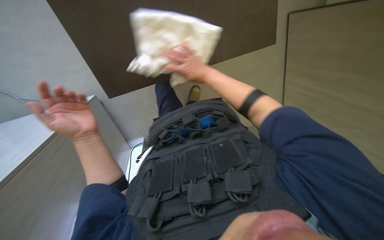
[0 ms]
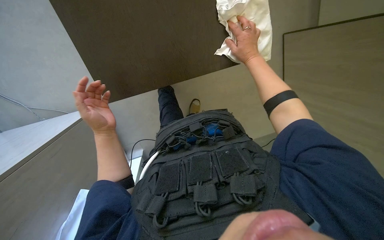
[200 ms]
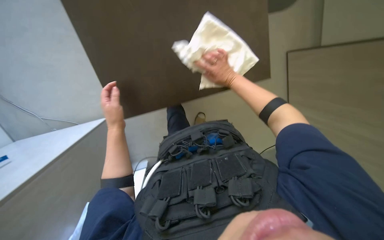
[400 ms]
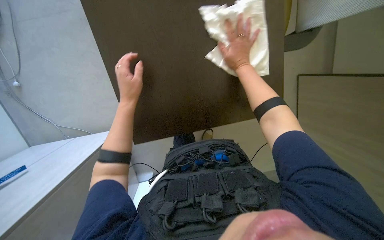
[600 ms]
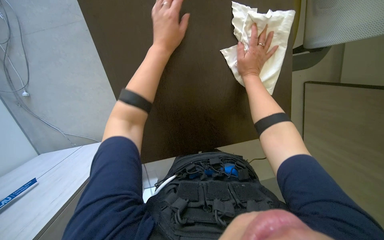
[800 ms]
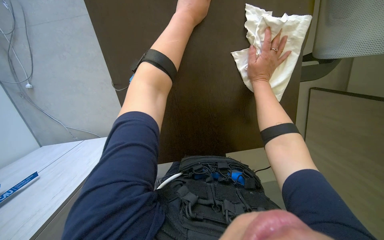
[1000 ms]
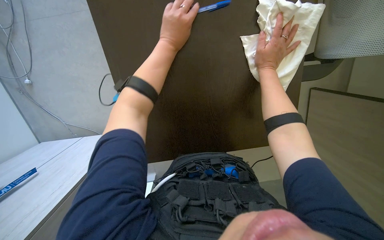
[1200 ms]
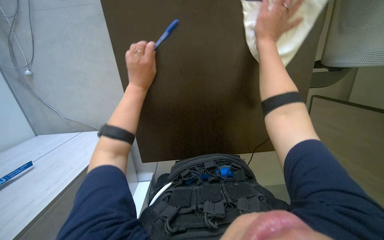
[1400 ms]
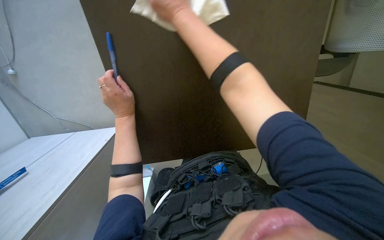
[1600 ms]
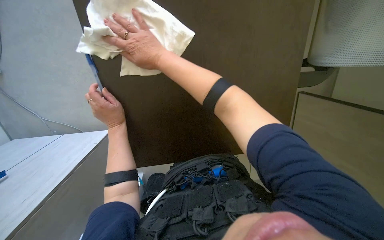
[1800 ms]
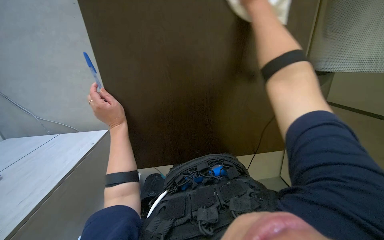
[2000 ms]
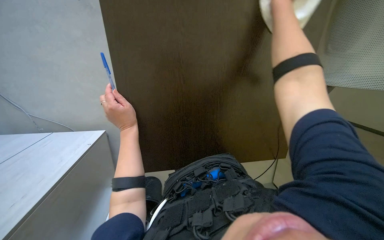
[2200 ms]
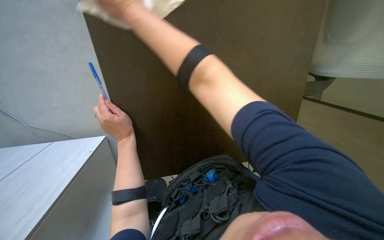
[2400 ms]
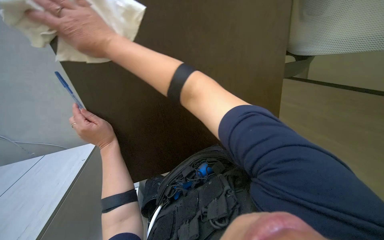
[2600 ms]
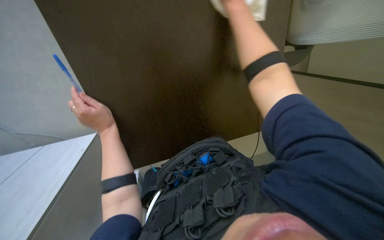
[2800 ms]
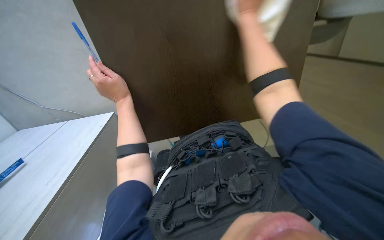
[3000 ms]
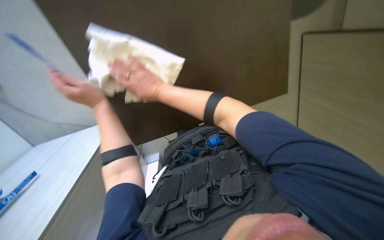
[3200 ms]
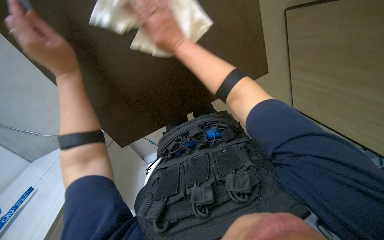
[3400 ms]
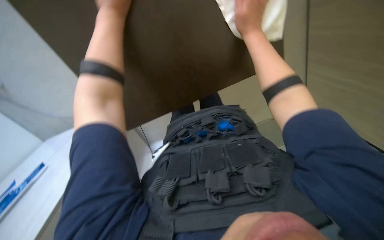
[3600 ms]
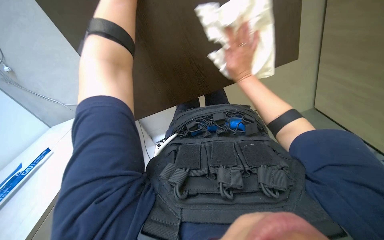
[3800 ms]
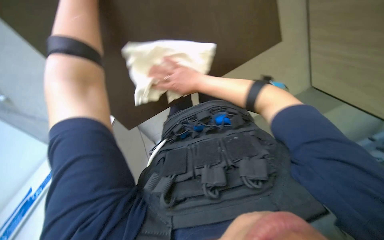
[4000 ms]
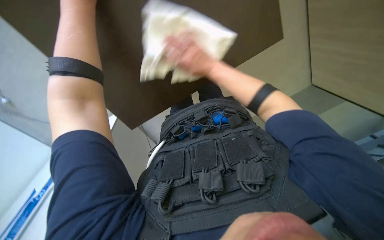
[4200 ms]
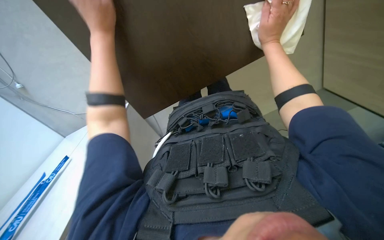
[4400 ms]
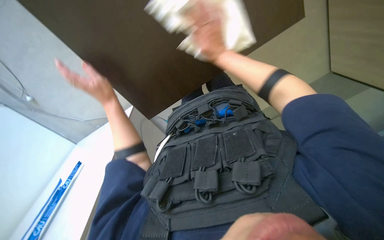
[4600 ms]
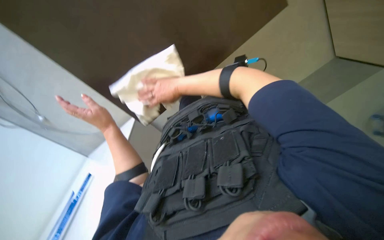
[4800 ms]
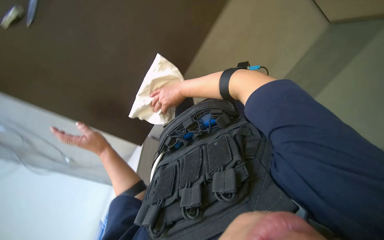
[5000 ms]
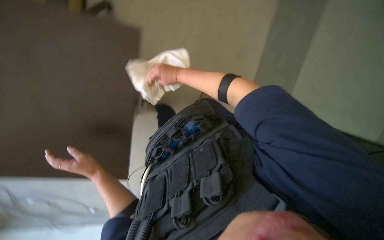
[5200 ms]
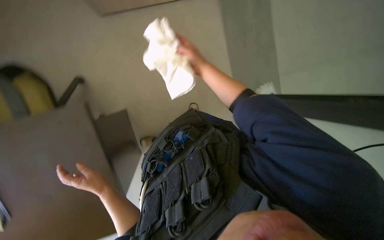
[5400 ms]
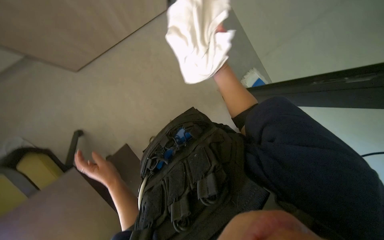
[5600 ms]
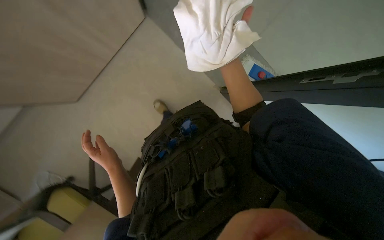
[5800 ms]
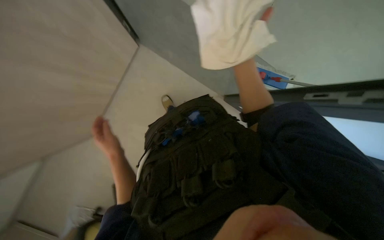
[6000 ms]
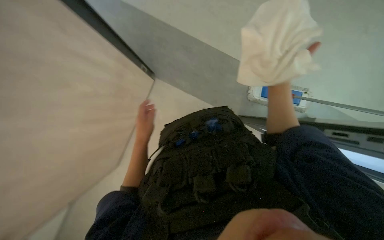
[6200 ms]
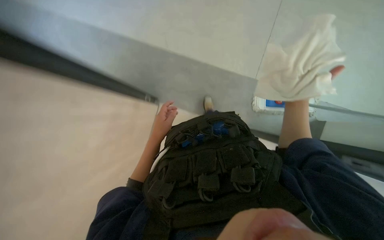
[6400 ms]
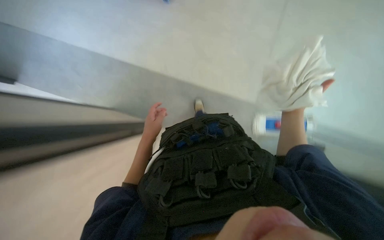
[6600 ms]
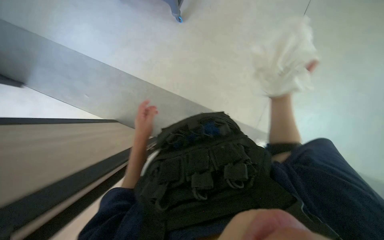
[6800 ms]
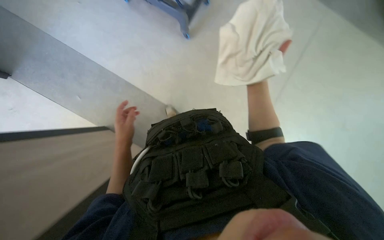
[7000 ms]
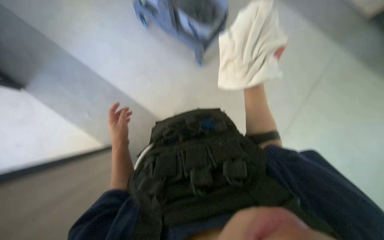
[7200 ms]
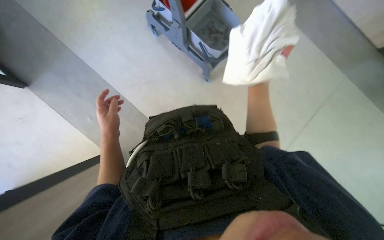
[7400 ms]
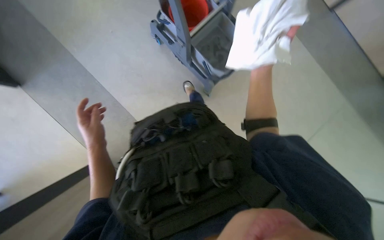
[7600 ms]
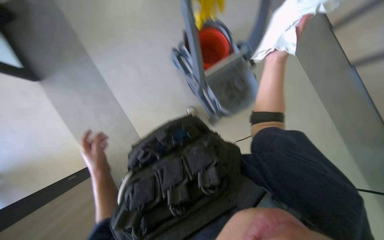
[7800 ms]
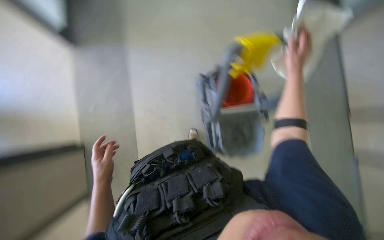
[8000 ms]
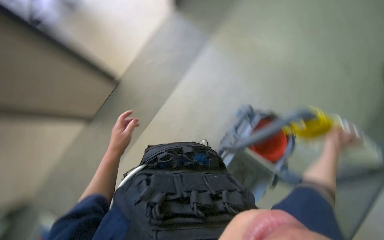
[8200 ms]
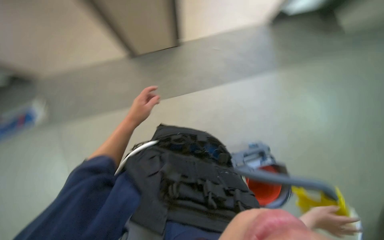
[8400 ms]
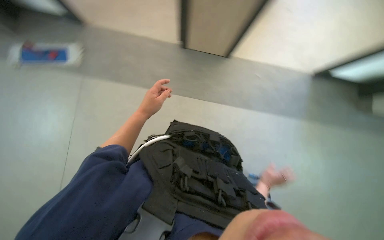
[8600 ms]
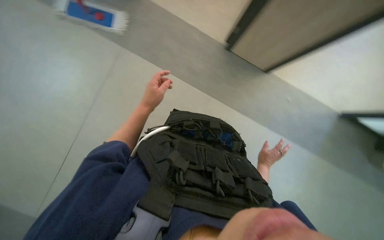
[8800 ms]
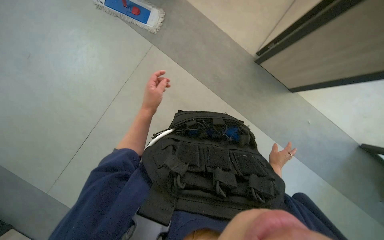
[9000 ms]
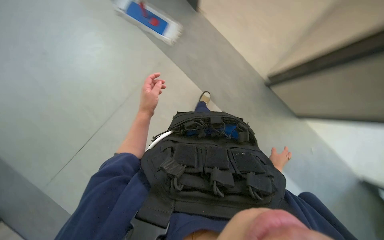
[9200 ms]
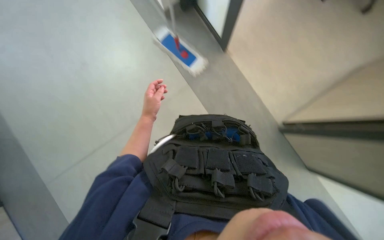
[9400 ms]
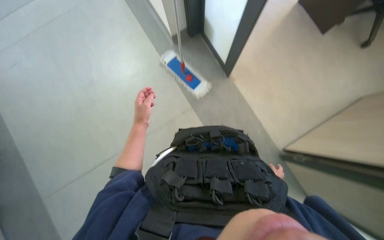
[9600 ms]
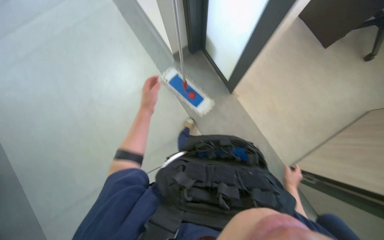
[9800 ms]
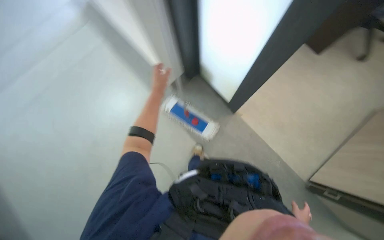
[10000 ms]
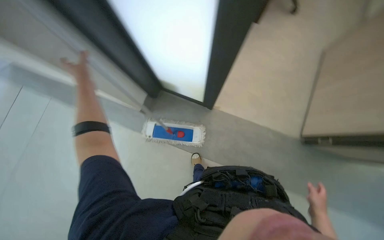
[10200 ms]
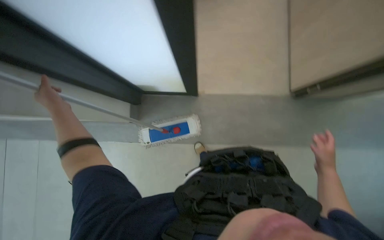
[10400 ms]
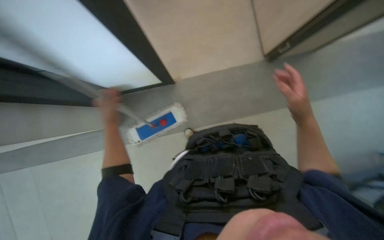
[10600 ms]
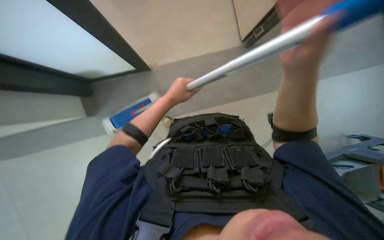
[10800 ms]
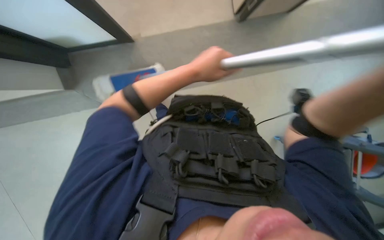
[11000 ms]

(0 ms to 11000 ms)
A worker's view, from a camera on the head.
Job: wiping surfaces.
The whole recording: Wiping table surface. The worker wipes the table surface with a white cloth.
0 ms - 1600 ms: The right hand goes approximately 40 cm up the picture, to the left and nearer to the camera.
3200 ms - 4800 ms: The view tilts some 25 degrees downward. The left hand travels up the picture and back again, some 15 cm each way.
6200 ms - 7800 ms: The view tilts approximately 10 degrees upward. The right hand moves up the picture, roughly 10 cm.
7800 ms - 9400 ms: The head turns to the left by approximately 60 degrees.
9400 ms - 11000 ms: The wearer's head swings roughly 45 degrees to the right.

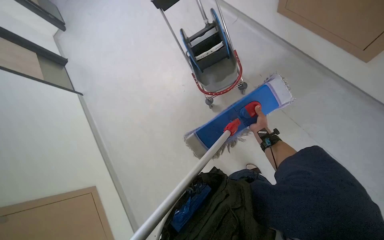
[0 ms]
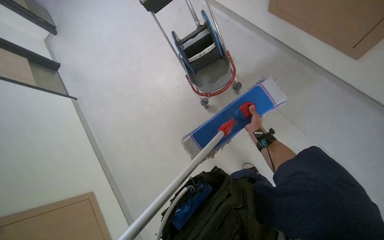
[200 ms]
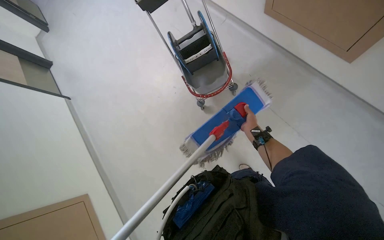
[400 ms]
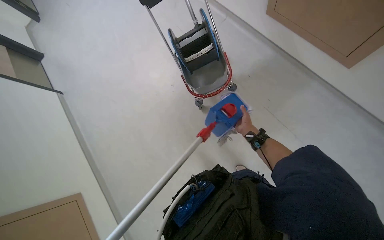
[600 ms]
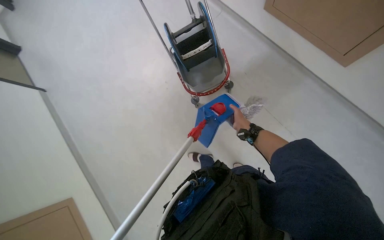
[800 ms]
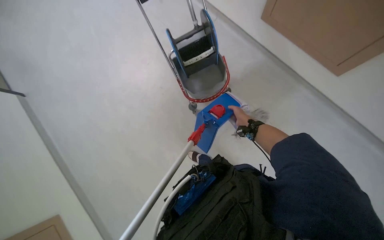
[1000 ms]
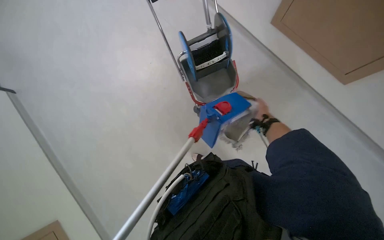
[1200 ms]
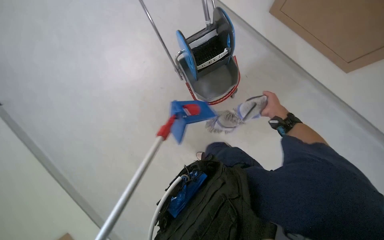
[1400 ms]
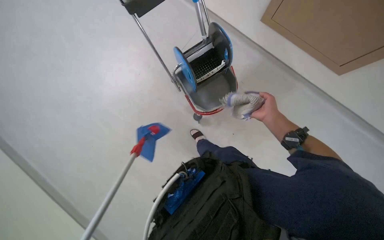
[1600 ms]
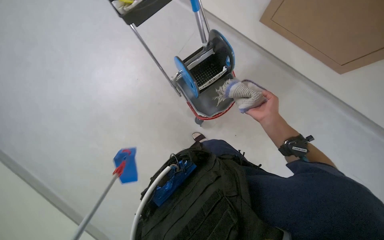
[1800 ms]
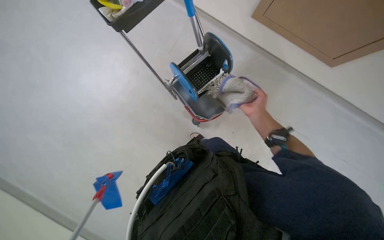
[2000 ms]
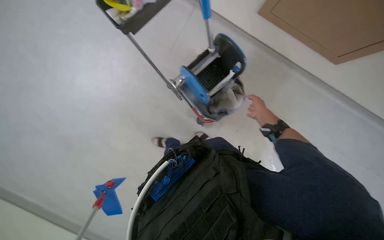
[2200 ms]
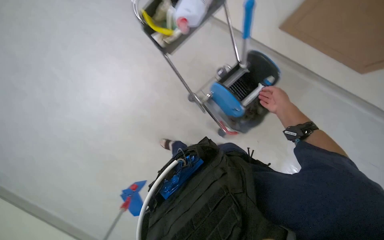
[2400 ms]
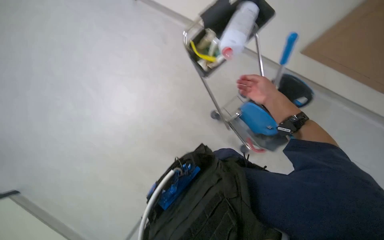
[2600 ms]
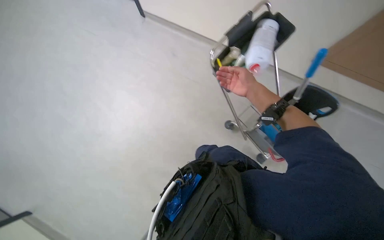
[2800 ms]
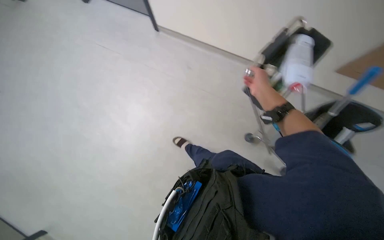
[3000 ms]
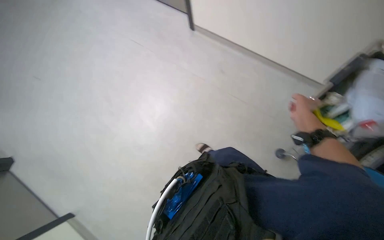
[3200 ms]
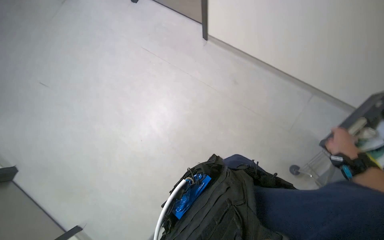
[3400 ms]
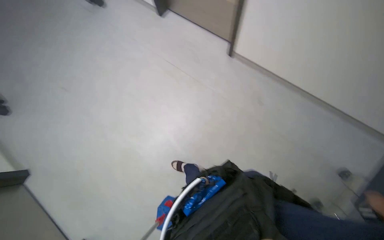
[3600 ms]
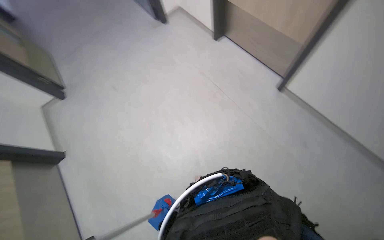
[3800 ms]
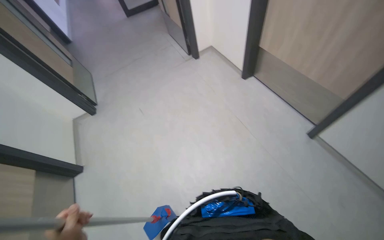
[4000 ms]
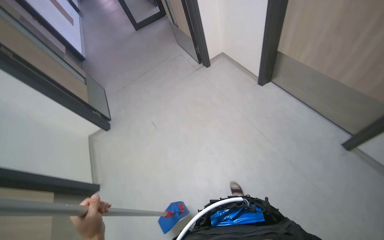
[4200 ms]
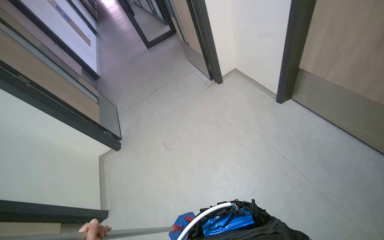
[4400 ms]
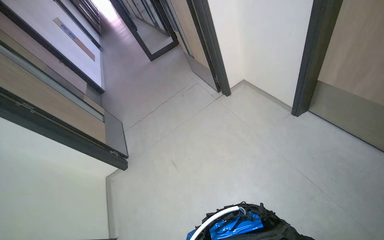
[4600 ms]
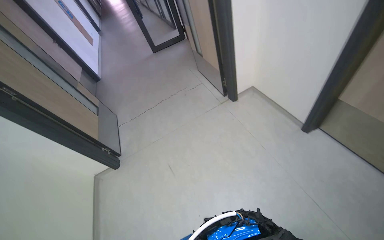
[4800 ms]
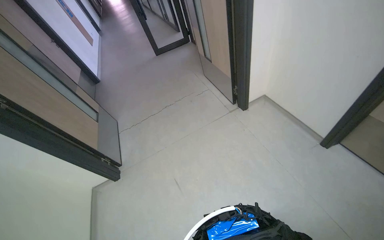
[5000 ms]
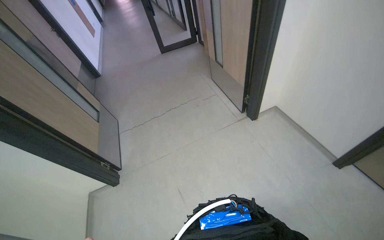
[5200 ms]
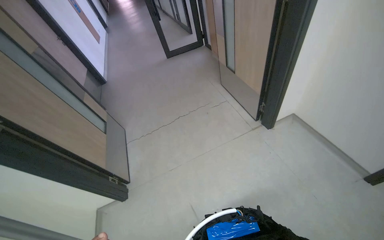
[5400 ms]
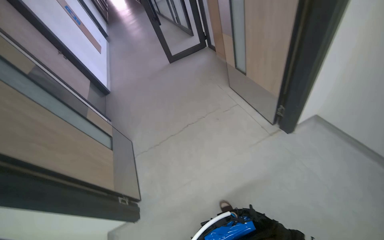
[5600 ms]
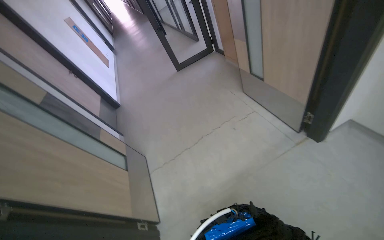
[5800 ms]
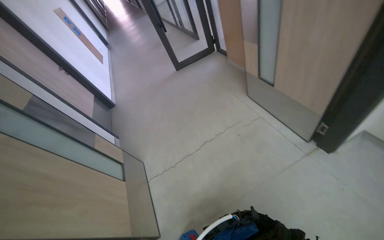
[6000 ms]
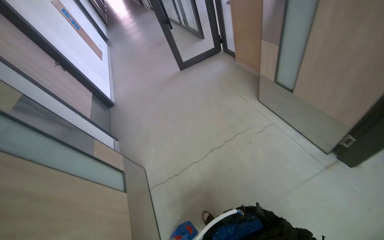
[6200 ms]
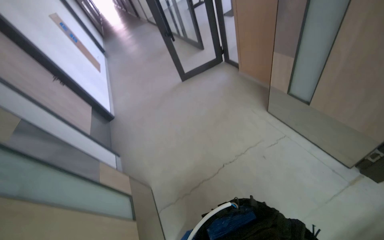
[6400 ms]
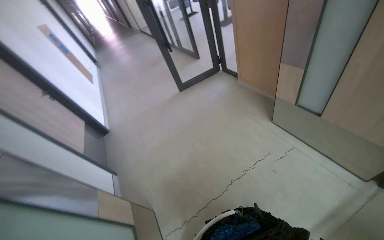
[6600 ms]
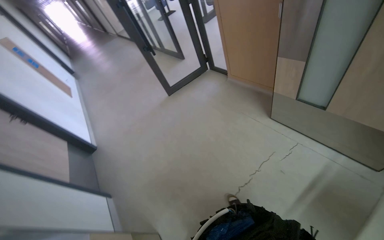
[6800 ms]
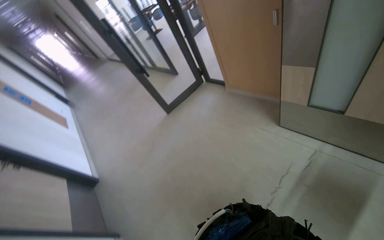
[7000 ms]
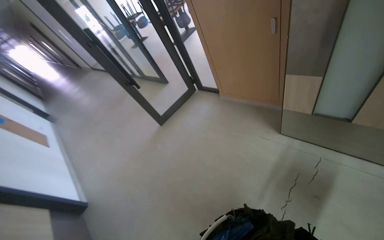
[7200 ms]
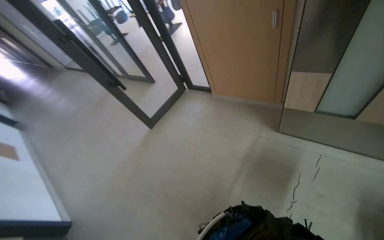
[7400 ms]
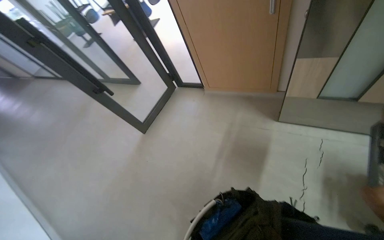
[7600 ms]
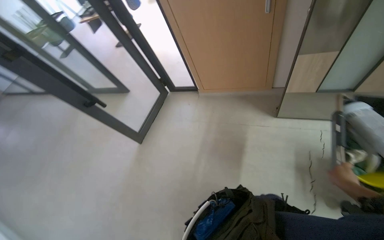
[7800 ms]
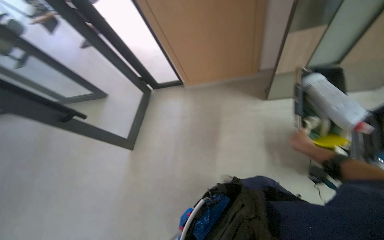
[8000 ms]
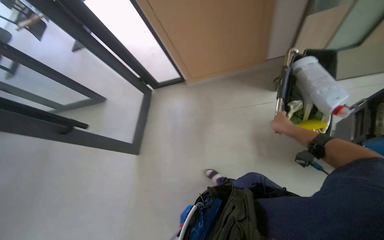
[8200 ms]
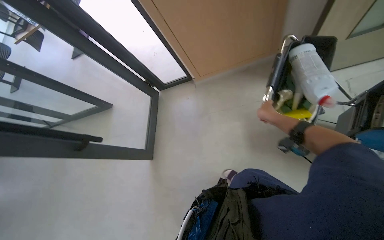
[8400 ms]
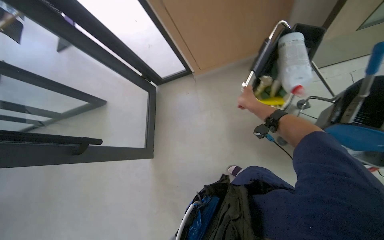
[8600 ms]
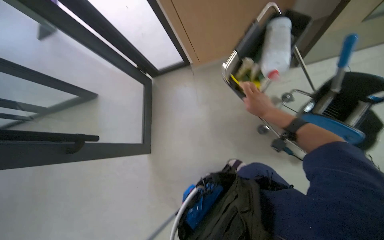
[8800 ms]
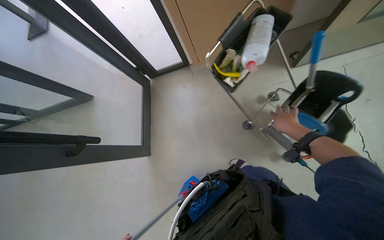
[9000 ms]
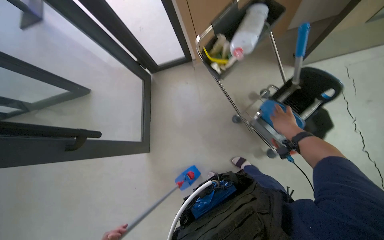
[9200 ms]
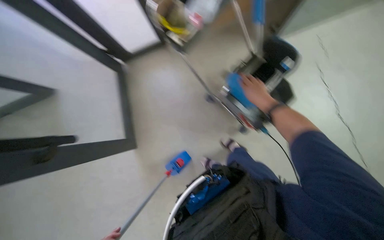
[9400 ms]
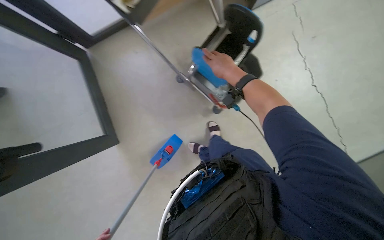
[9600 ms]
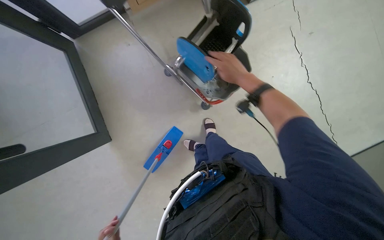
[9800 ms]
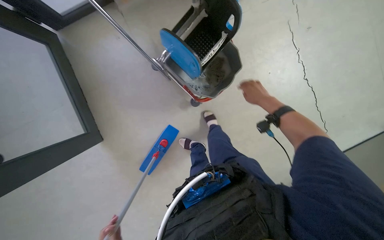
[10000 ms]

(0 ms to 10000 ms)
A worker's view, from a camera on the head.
Job: preparing cleaning supplies.
The whole recording: Removing mop head from frame. The worker removes the dirty mop head from the mop frame and places it into the bucket.
0 ms - 1400 ms: The camera sweeps to the right, by roughly 15 degrees. The right hand is displaced up the picture and nearer to the camera by some 20 cm.
1400 ms - 2800 ms: The right hand moves nearer and farther over about 10 cm, changing direction 2 times.
4200 ms - 5800 ms: The head travels some 1.5 m.
5800 ms - 7200 ms: The camera travels approximately 1 m. The head rotates about 25 degrees to the right.
7200 ms - 8600 ms: The wearer moves about 90 cm. The head turns to the right by approximately 45 degrees.
8600 ms - 10000 ms: The view tips downward by approximately 15 degrees. The right hand goes left and right, about 25 cm each way, reversing 2 times.
